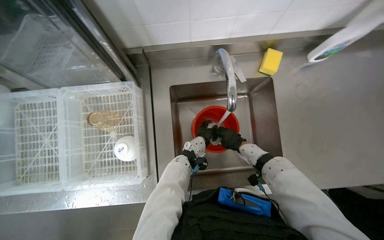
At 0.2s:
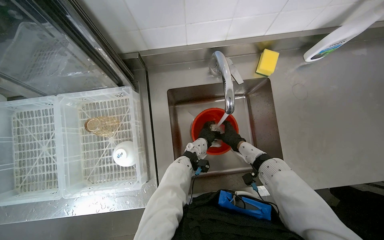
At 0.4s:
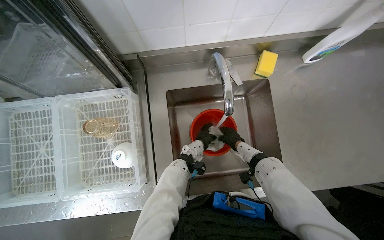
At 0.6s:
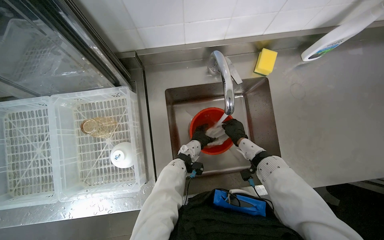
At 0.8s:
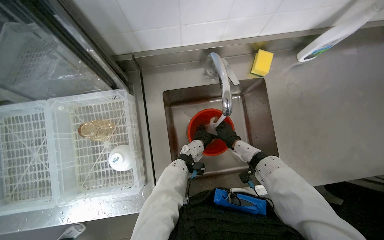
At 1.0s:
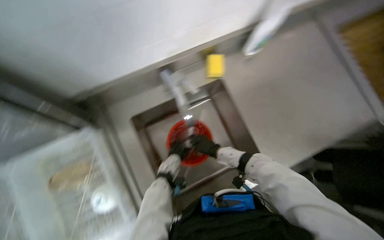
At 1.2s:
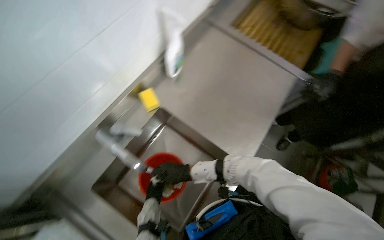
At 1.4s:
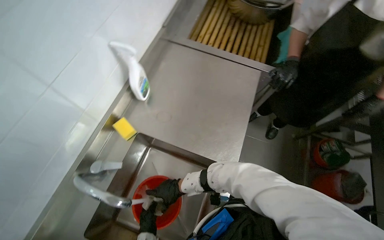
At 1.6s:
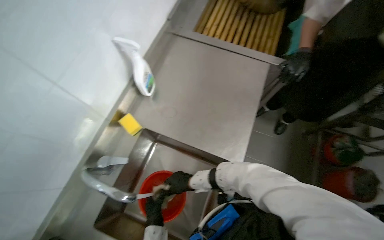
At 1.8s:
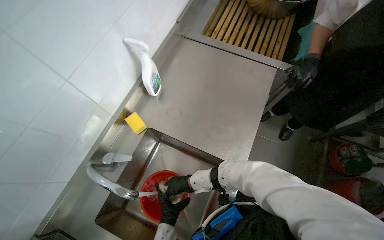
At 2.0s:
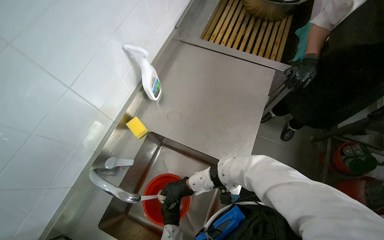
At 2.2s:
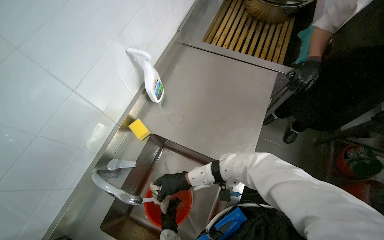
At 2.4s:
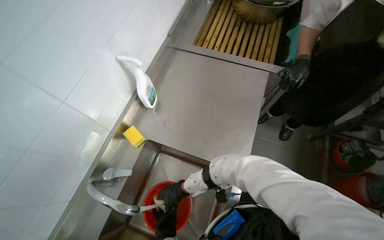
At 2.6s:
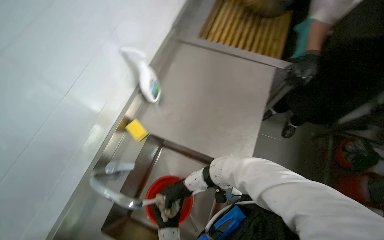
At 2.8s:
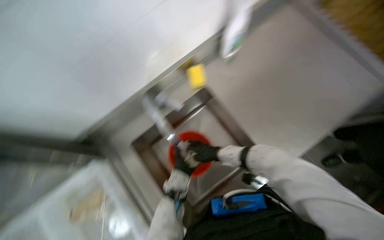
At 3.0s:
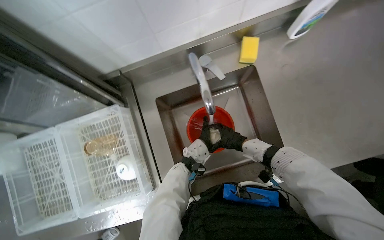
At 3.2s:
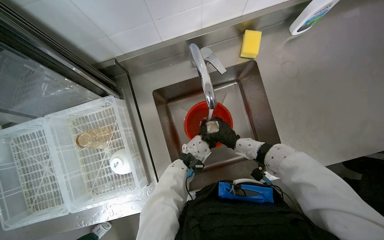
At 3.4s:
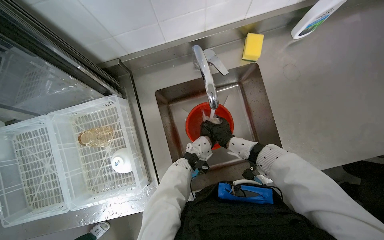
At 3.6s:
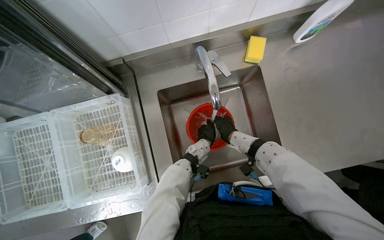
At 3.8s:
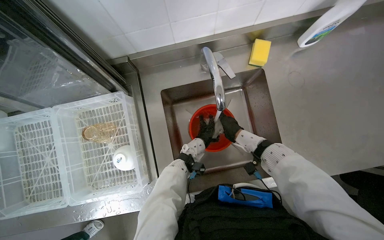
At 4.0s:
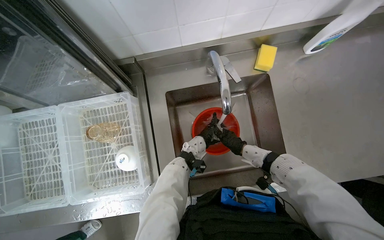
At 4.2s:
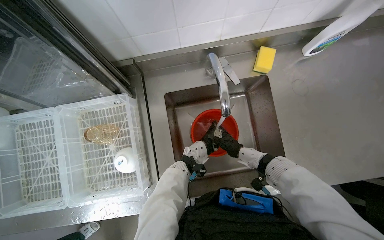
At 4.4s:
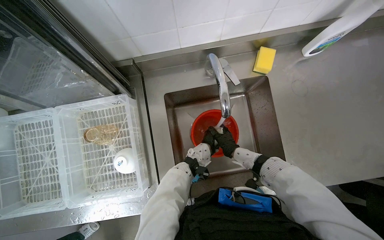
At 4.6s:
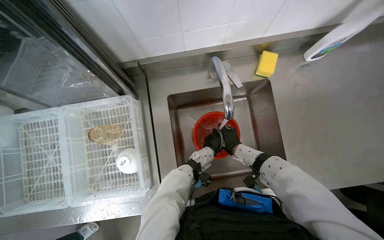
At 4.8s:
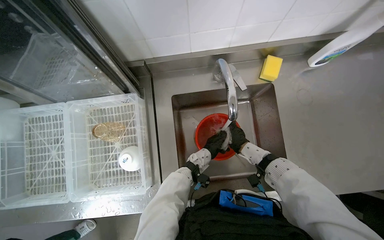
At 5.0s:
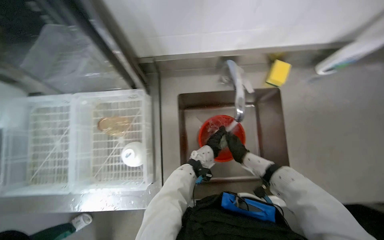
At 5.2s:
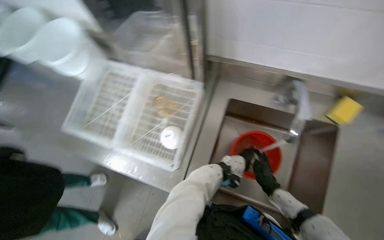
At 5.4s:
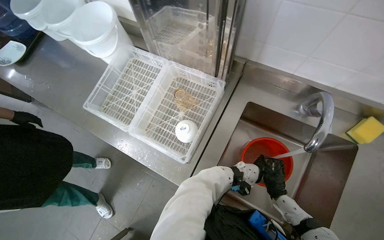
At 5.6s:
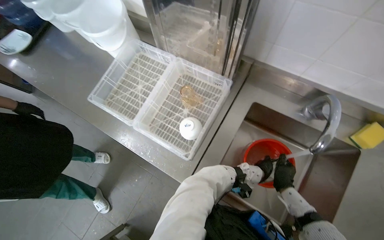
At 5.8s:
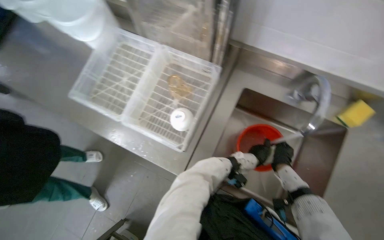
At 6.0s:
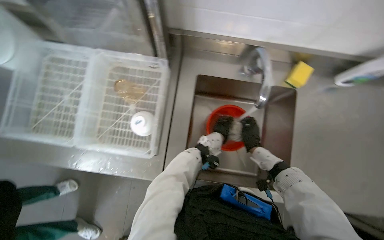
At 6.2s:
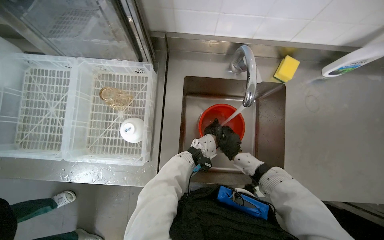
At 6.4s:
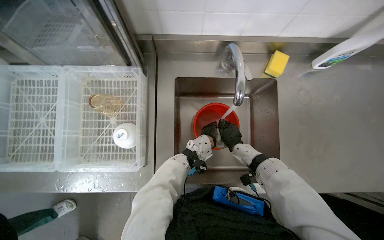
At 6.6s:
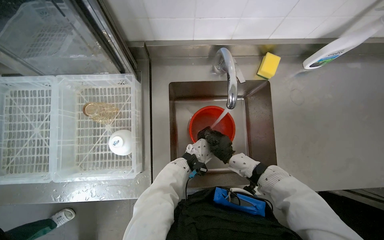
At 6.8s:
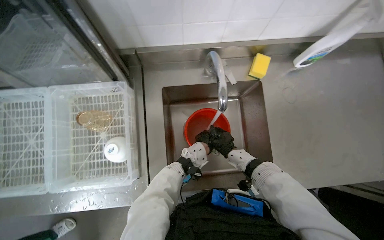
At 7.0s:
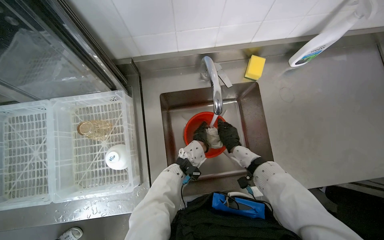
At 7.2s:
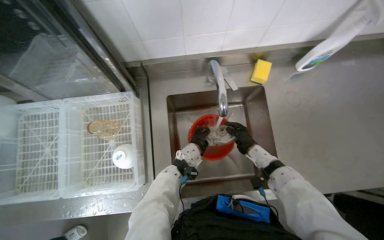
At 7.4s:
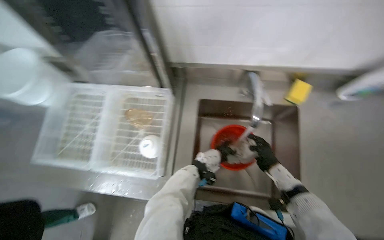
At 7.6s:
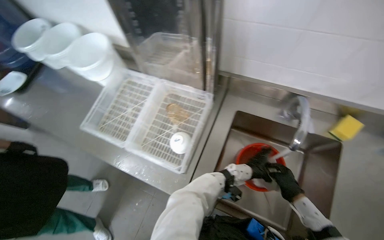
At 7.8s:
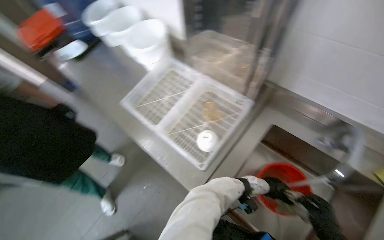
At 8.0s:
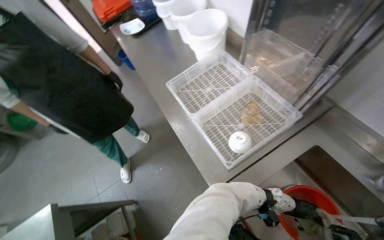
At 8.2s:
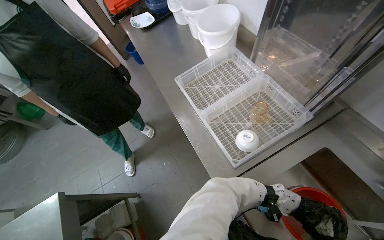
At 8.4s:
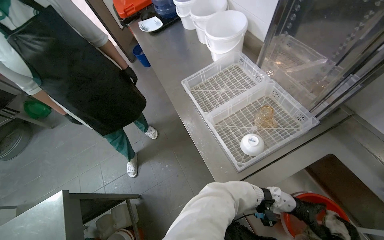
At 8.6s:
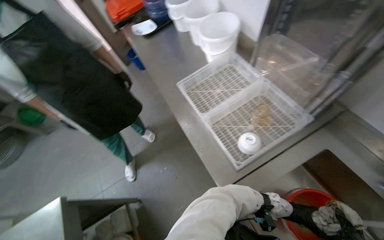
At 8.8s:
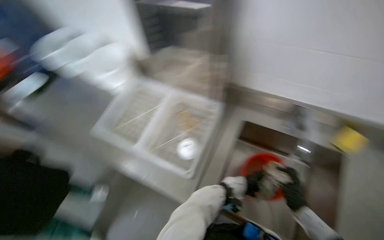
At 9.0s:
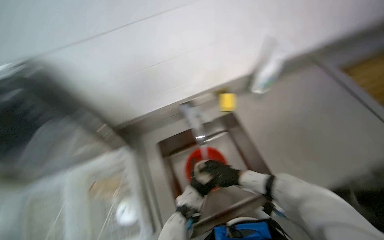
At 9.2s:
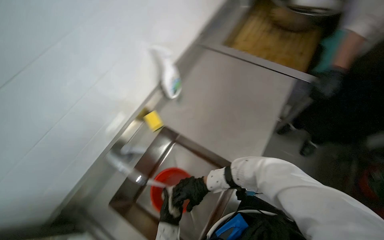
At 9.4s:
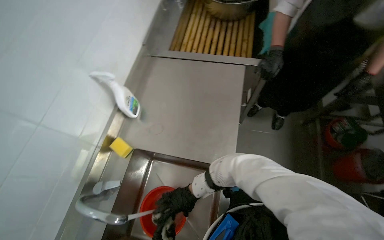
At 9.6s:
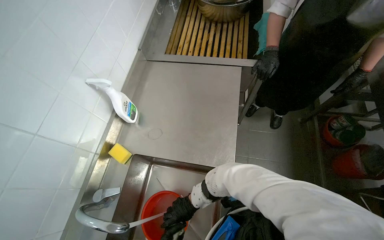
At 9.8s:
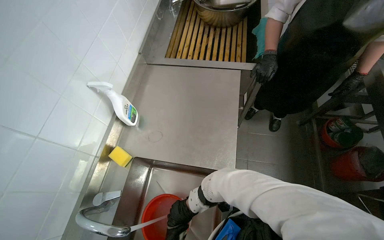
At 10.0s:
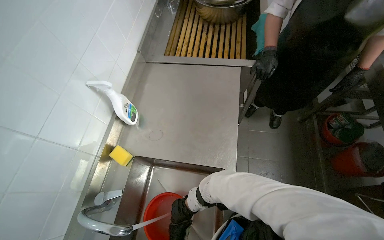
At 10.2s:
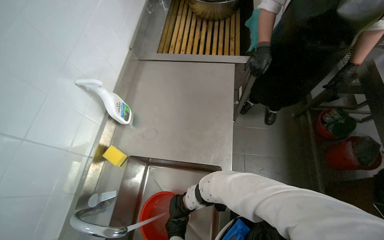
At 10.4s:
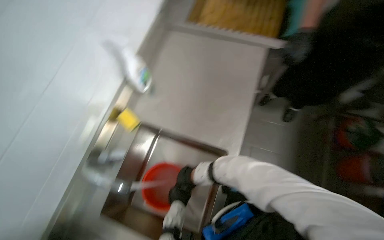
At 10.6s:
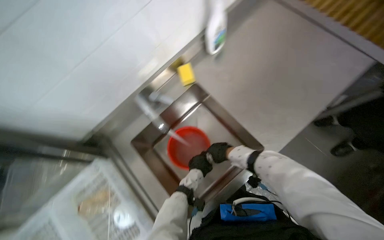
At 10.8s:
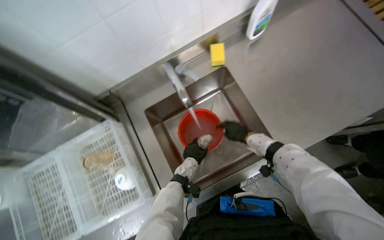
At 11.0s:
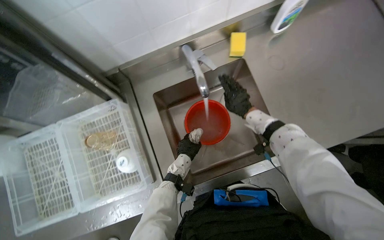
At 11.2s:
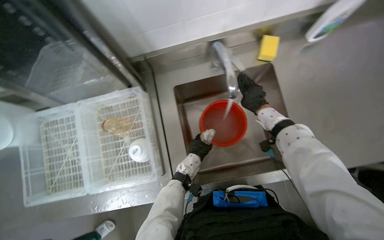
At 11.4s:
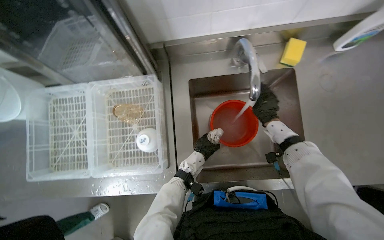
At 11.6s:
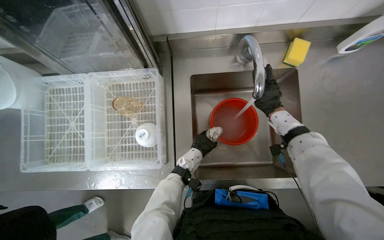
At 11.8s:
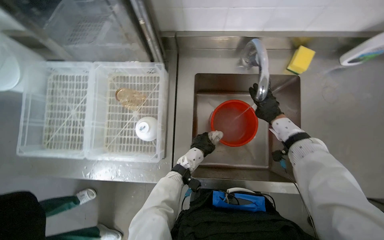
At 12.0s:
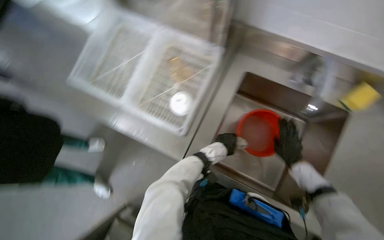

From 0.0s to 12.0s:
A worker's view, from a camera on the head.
Job: cleaning kitchen.
The whole recording: Washing kitchenware and buckets. The worker handles buckets, fills them with water, and washes a white cloth in the sink.
From 0.0s to 1.6s: The wearer looks approximately 65 degrees further to the right.
From 1.6s to 3.0s: The head turns to the left by approximately 50 degrees. The view tips downward by some 20 degrees.
From 6.0s to 7.6s: The wearer's head swings roughly 20 degrees to the left.
From 7.6s to 9.0s: The wearer's head swings approximately 45 degrees to the right.
From 10.4s to 12.0s: The head rotates roughly 95 degrees to the left. The view tips downward by some 25 degrees.

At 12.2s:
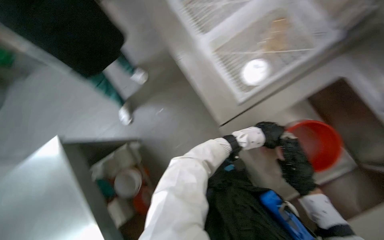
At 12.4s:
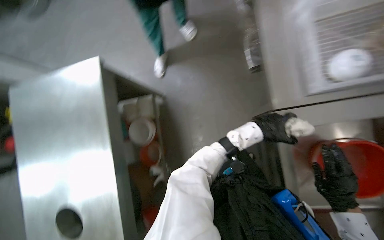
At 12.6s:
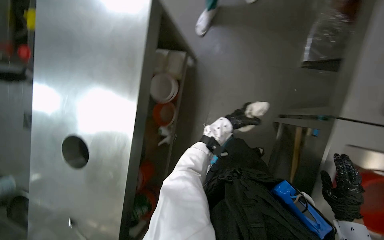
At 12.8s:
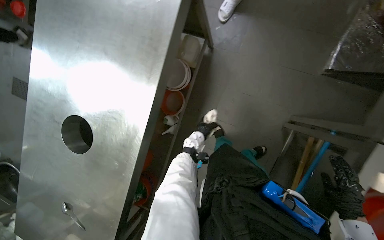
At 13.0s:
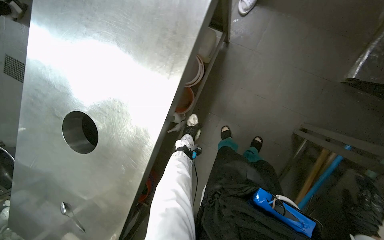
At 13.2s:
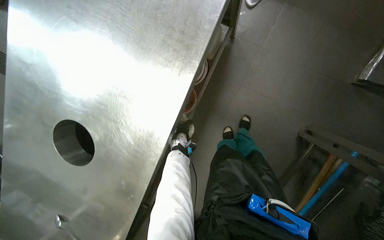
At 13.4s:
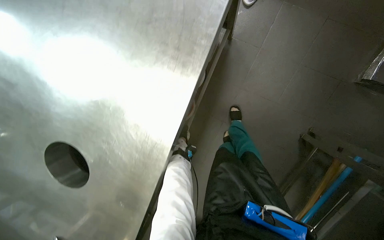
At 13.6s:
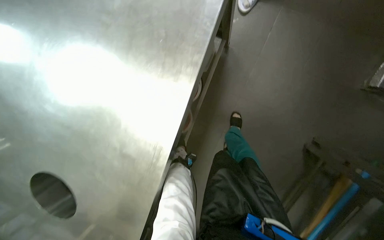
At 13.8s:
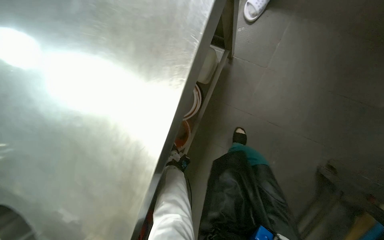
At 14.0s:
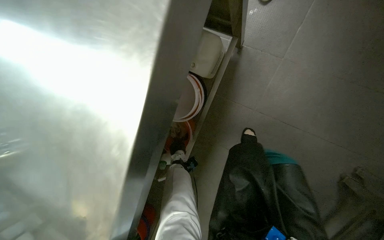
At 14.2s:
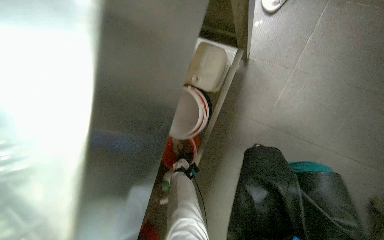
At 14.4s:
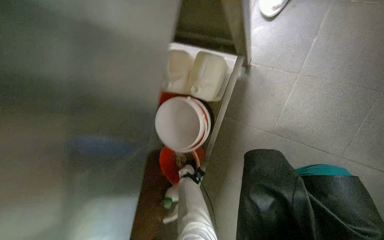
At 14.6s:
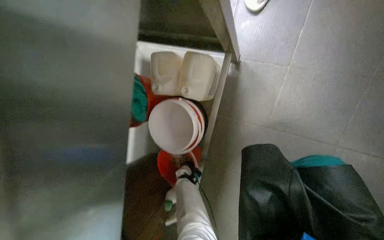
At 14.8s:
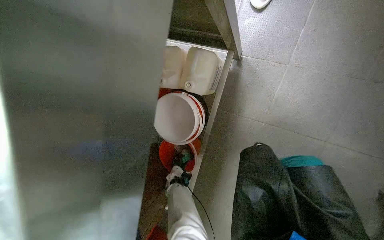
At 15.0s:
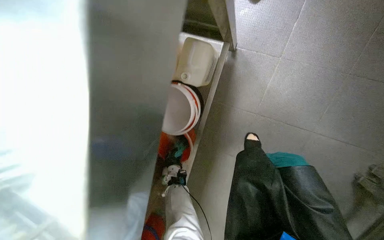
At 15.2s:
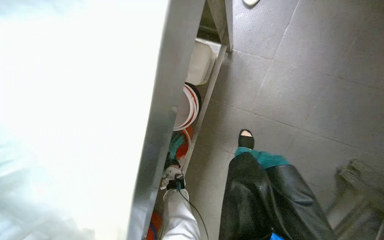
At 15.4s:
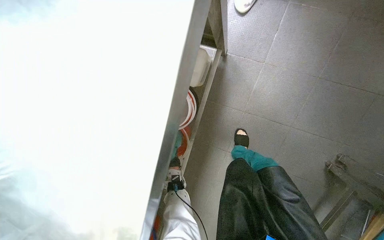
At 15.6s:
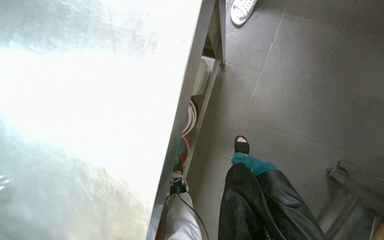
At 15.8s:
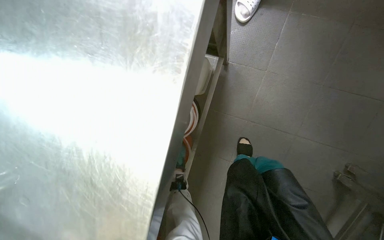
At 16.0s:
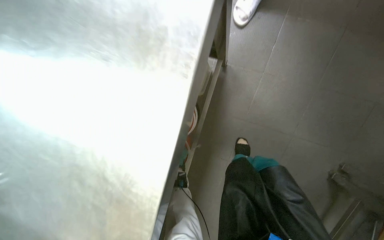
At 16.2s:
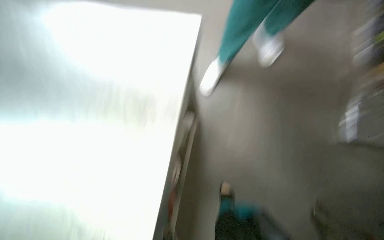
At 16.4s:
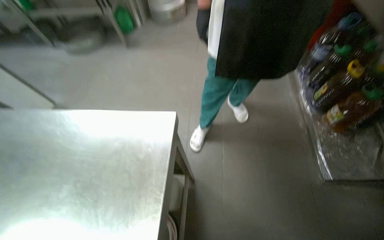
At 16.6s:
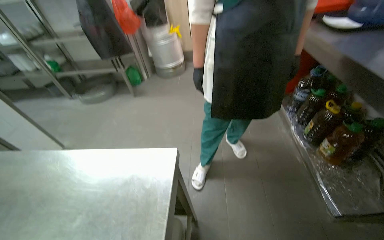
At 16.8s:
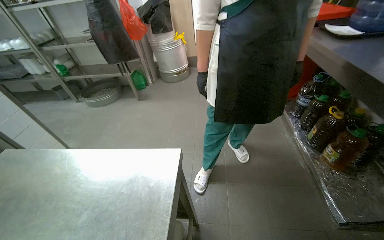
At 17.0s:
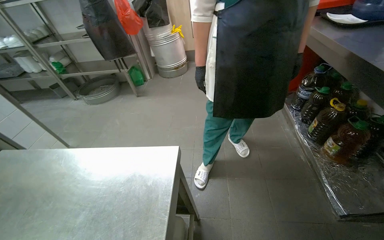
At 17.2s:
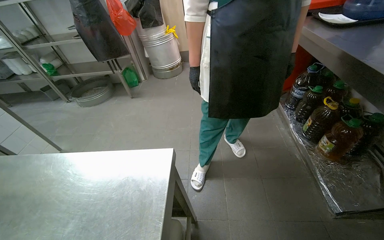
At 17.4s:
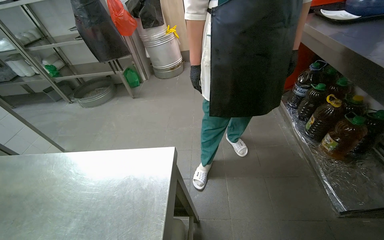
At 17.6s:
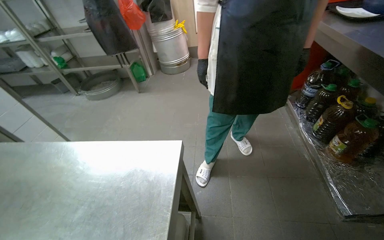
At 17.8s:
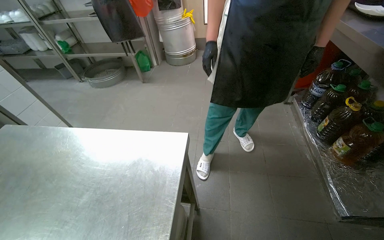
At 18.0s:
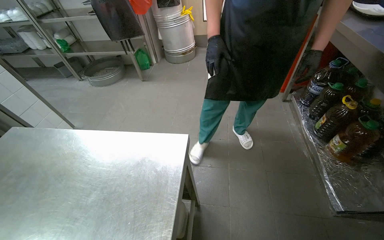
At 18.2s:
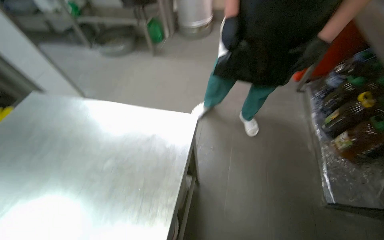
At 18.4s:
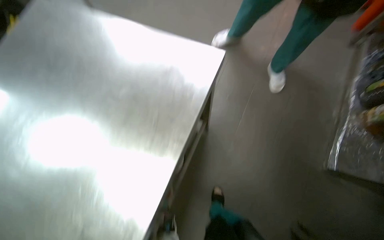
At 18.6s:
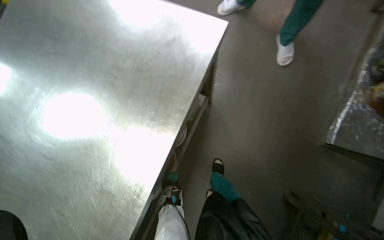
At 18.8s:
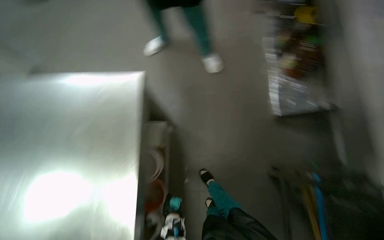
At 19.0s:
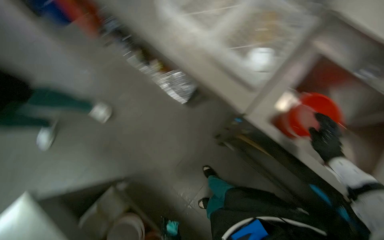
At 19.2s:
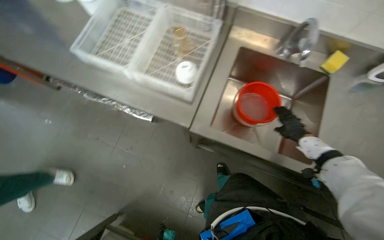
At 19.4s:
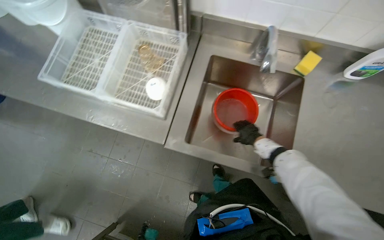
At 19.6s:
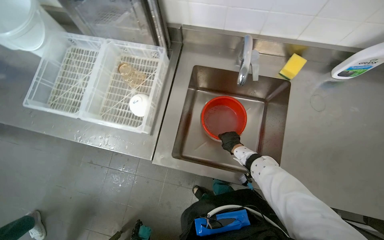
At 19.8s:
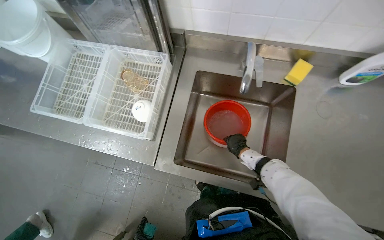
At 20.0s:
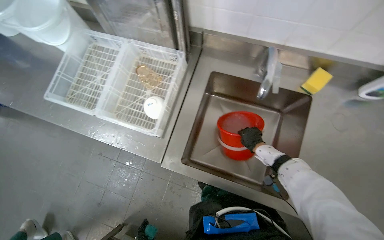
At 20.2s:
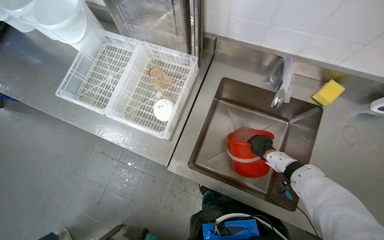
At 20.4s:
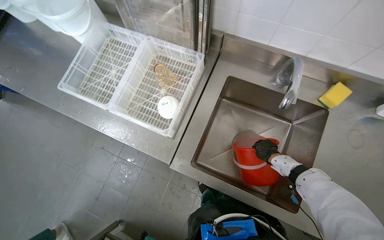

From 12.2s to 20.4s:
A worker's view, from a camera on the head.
Job: cleaning kitchen.
The whole recording: Washing kitchenware and buckets. The worker handles buckets, fills them with water, and washes a white cloth in the sink.
From 12.2s to 13.8s: The camera travels approximately 50 cm. The camera pitches downward, by some 15 degrees. The scene rotates clockwise by roughly 50 degrees.
From 15.4s to 17.2s: The camera pitches upward, by about 45 degrees.
From 17.2s to 18.8s: The view tips downward by approximately 35 degrees.
From 18.8s to 20.4s: The camera is carried some 50 cm. Everything in view rotates some 40 degrees counterclockwise.
